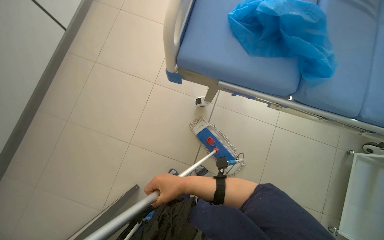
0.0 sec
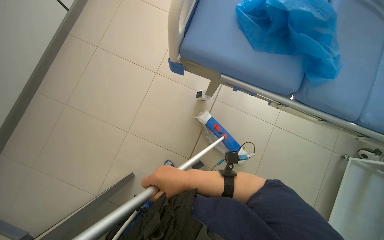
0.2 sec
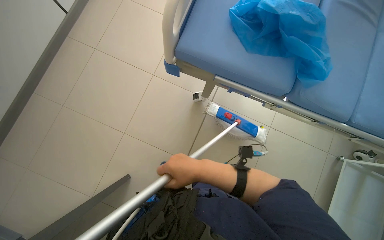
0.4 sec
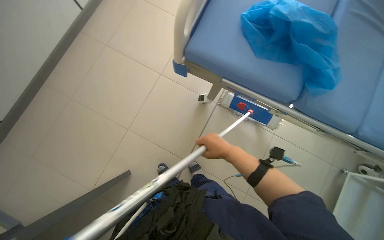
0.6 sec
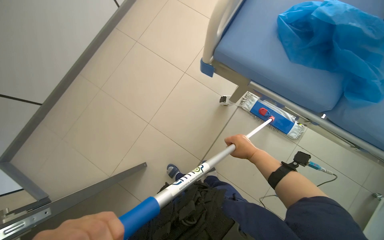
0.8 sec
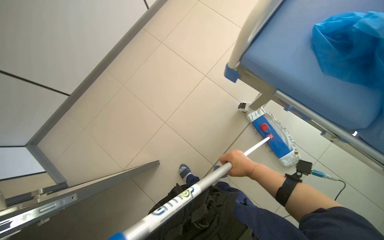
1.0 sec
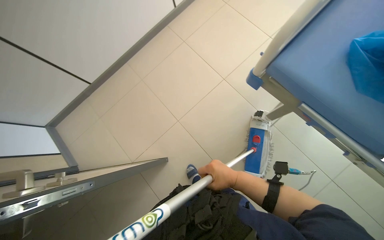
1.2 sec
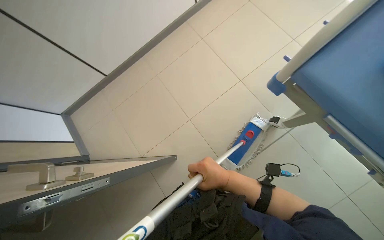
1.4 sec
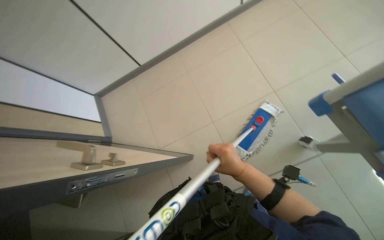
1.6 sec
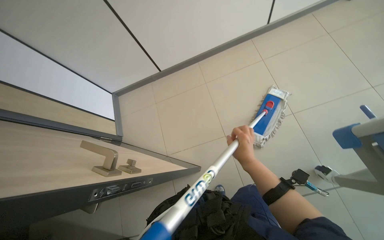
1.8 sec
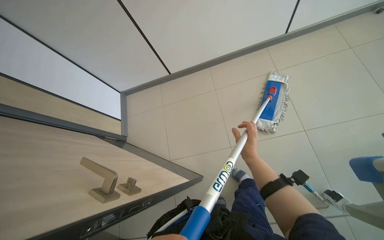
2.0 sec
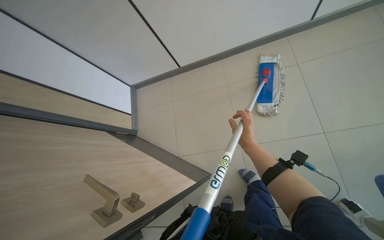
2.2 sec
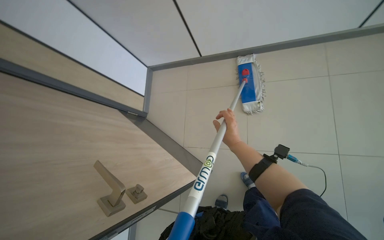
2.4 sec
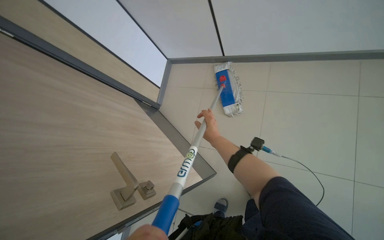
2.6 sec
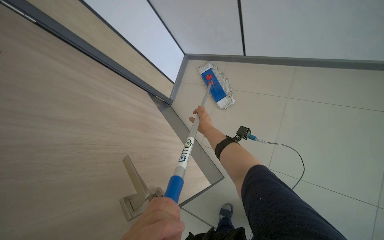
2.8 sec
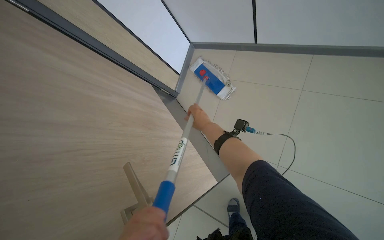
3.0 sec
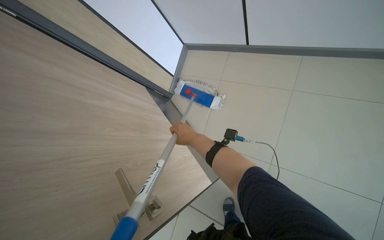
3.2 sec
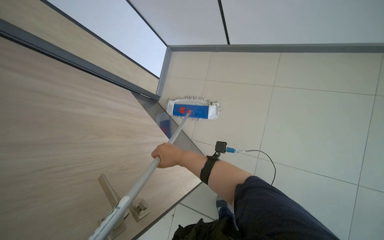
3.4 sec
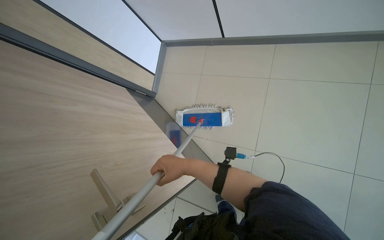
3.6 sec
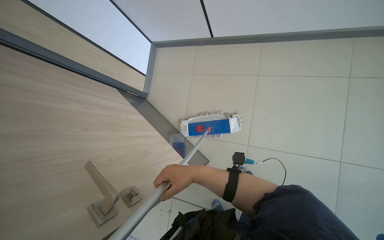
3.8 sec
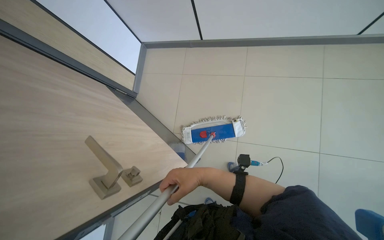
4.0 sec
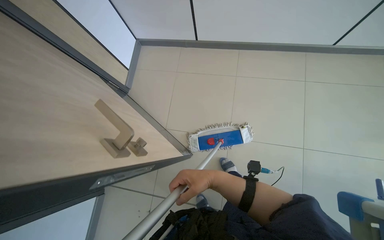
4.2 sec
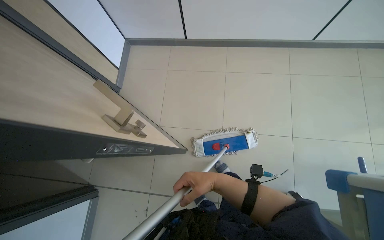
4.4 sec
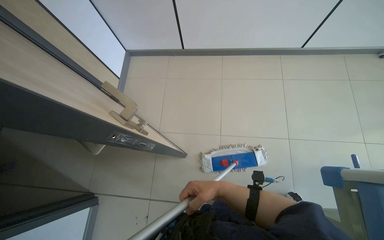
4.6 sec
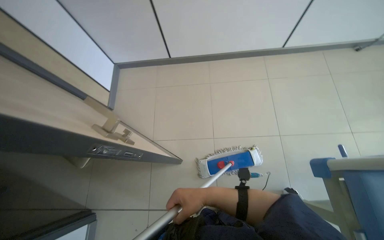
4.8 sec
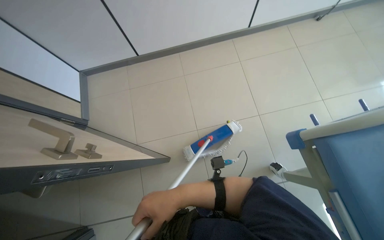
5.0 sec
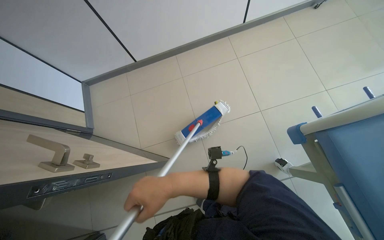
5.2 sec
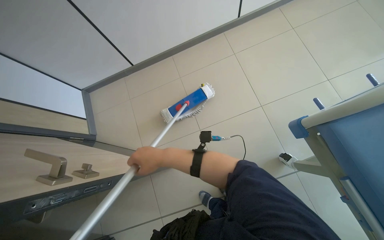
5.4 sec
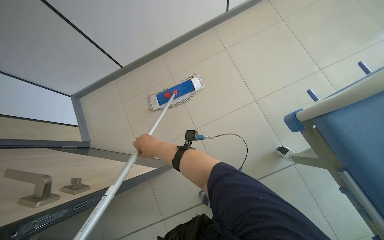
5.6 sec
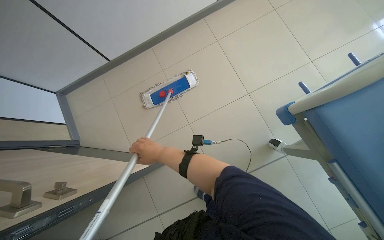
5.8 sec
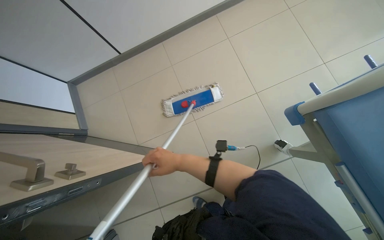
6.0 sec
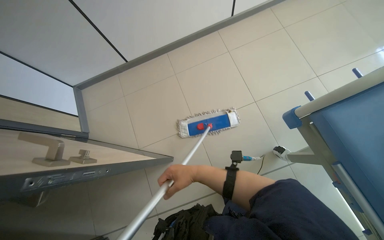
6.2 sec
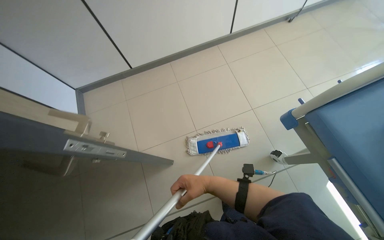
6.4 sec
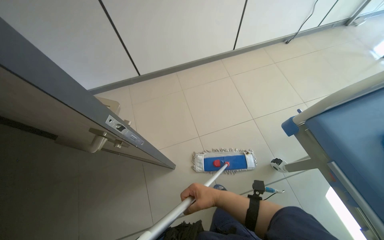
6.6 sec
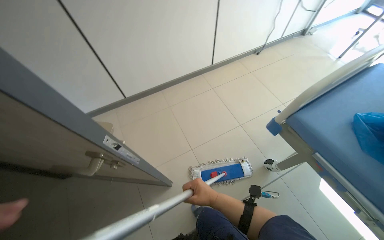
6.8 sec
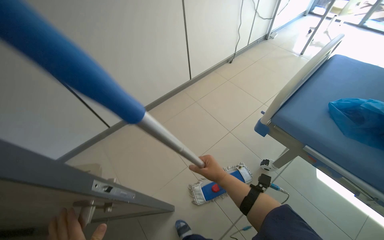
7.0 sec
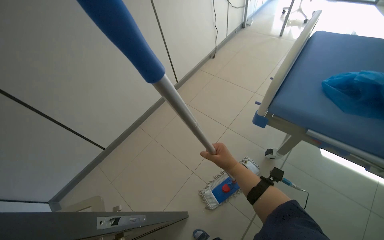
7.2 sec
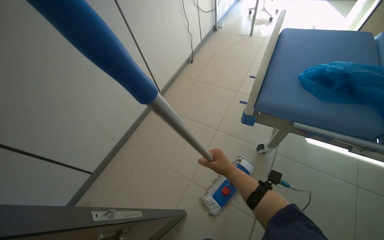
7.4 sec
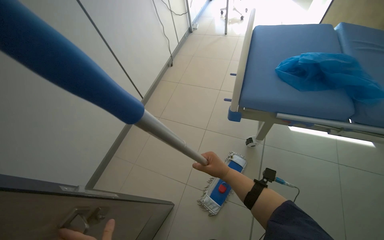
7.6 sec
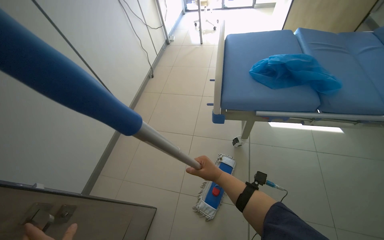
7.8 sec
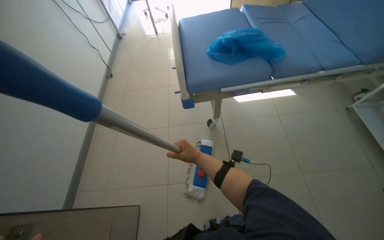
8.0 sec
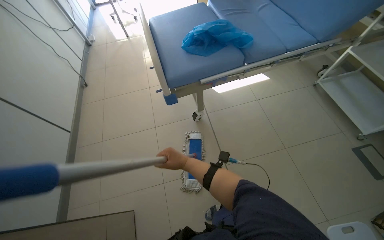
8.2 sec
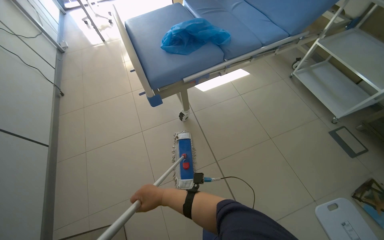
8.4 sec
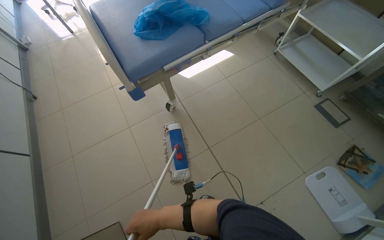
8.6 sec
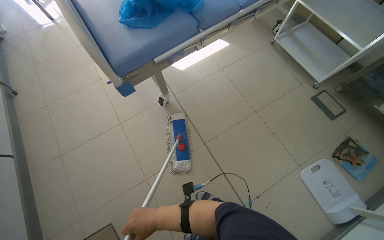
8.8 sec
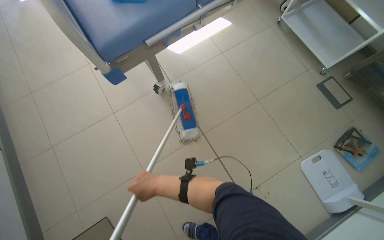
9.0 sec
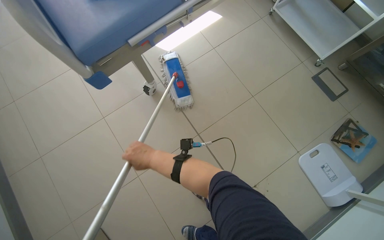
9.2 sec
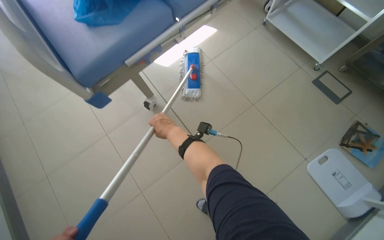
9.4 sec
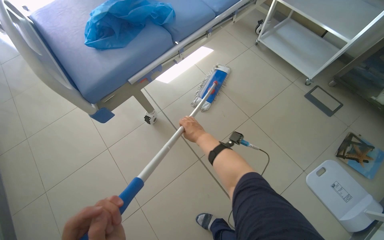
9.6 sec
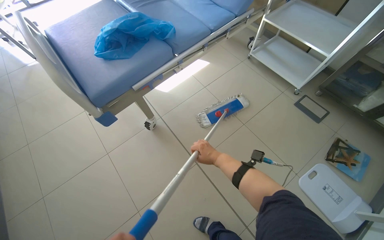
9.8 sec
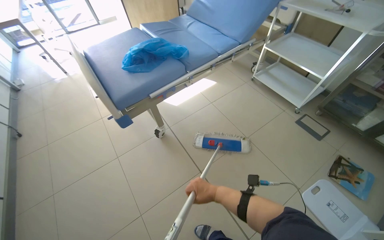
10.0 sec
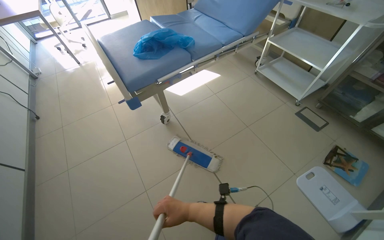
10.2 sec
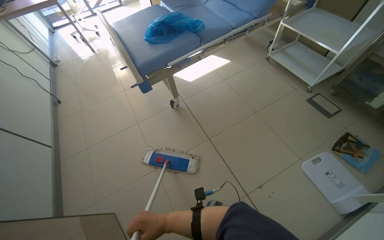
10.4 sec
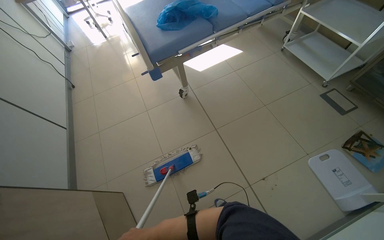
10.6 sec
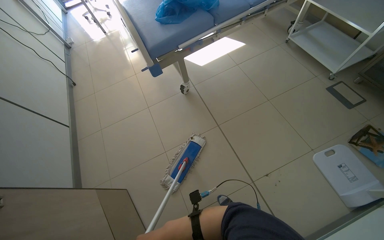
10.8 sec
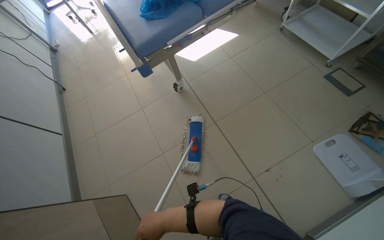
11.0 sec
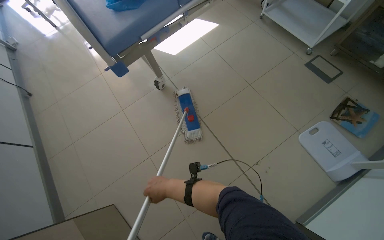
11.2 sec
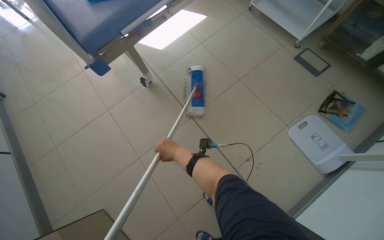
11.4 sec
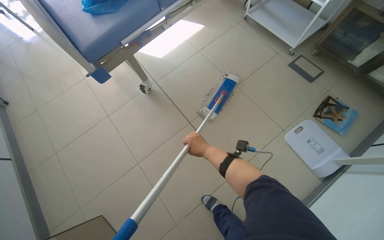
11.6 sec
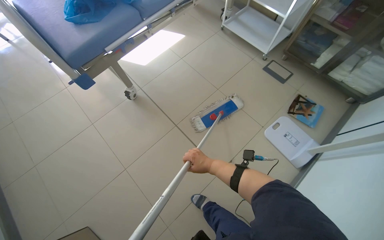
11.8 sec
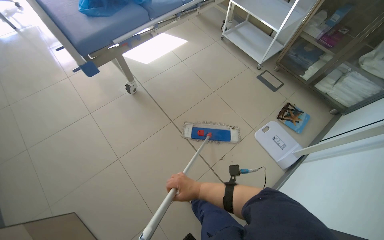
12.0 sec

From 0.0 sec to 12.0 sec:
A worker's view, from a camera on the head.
Job: mopping floor.
The whole recording: Mopping the floor. The worker mops the floor of the room with a flat mop.
From 0.0 sec to 1.6 sec: The wearer's head swings about 50 degrees to the left.
From 1.6 sec to 3.0 sec: The wearer looks approximately 45 degrees further to the left. The wearer looks about 15 degrees further downward.
From 6.0 sec to 7.6 sec: The head rotates some 50 degrees to the right. The wearer looks some 30 degrees further upward.
From 7.6 sec to 9.0 sec: The wearer looks some 55 degrees further to the right.
From 9.0 sec to 10.4 sec: The head travels about 40 cm. The view tilts about 15 degrees upward.
From 10.4 sec to 12.0 sec: The right hand swings up and down the picture, roughly 30 cm each way, with 2 reversals.

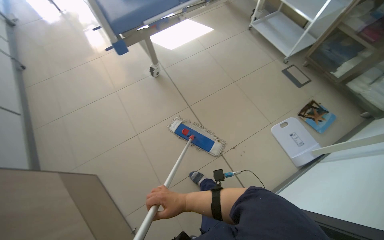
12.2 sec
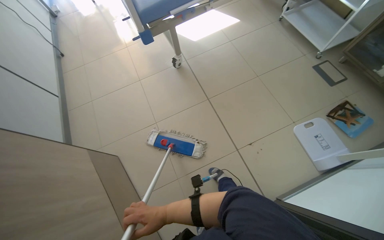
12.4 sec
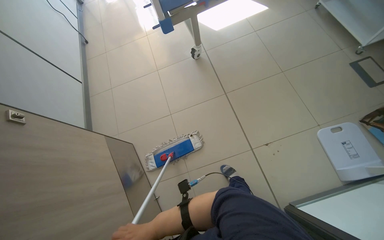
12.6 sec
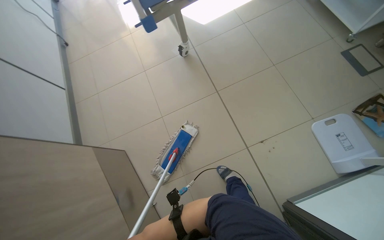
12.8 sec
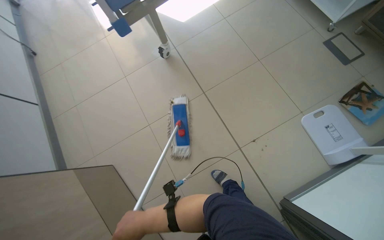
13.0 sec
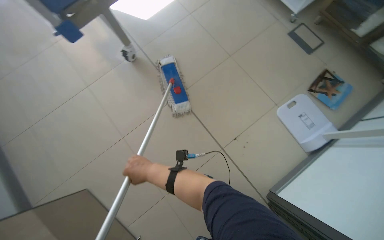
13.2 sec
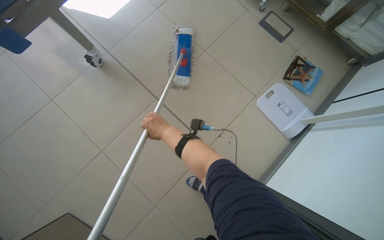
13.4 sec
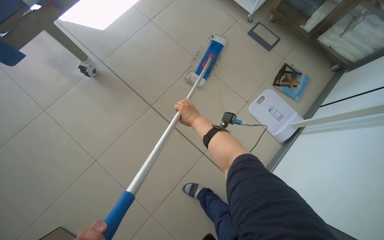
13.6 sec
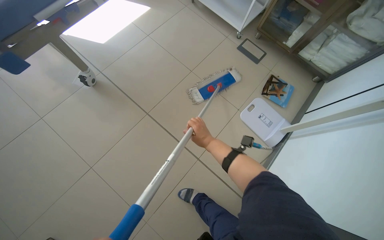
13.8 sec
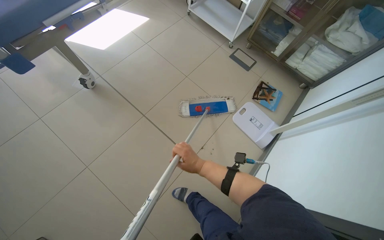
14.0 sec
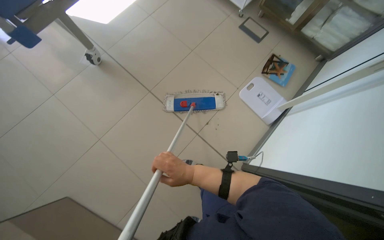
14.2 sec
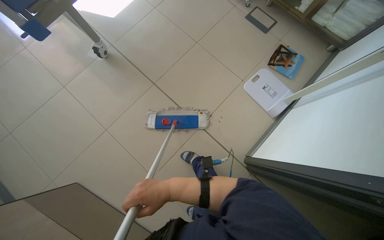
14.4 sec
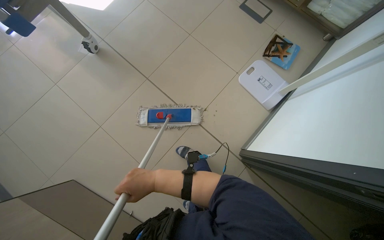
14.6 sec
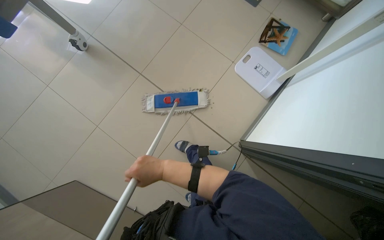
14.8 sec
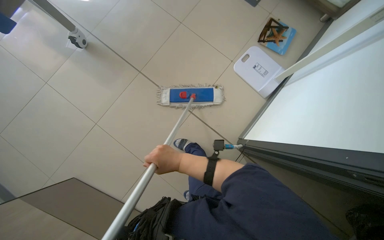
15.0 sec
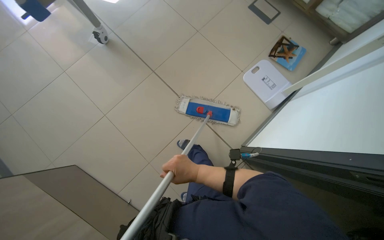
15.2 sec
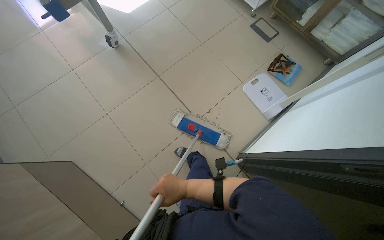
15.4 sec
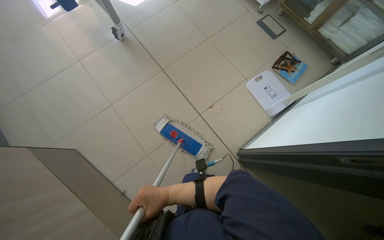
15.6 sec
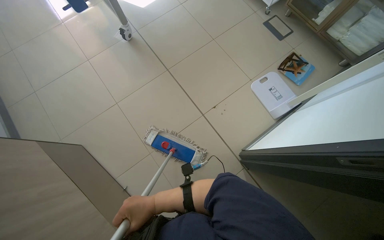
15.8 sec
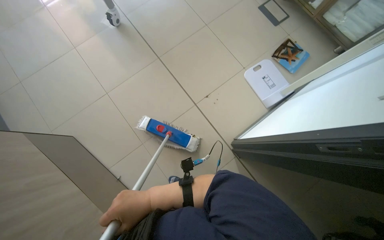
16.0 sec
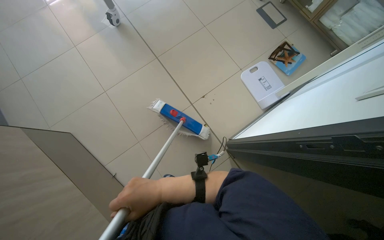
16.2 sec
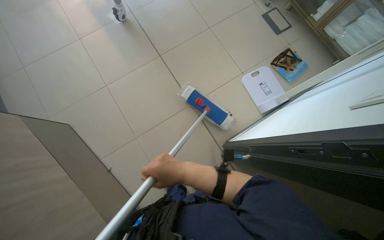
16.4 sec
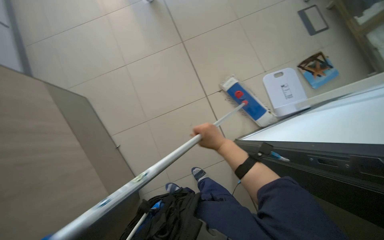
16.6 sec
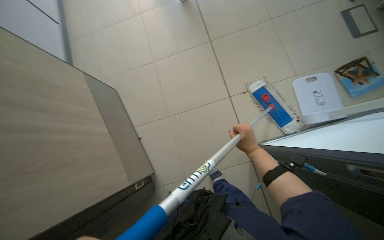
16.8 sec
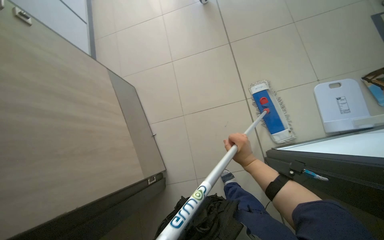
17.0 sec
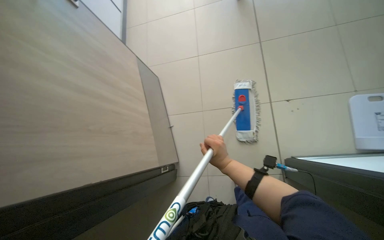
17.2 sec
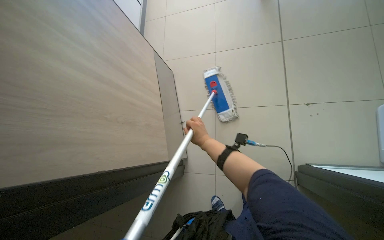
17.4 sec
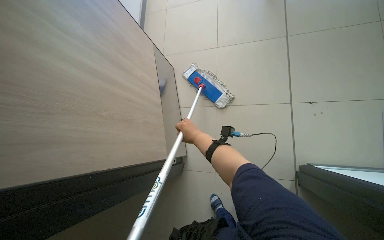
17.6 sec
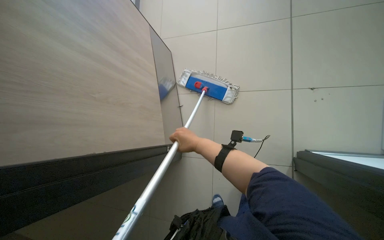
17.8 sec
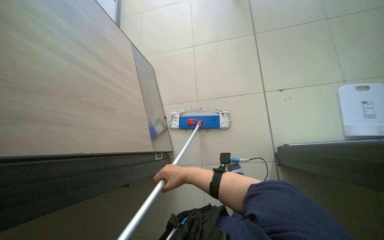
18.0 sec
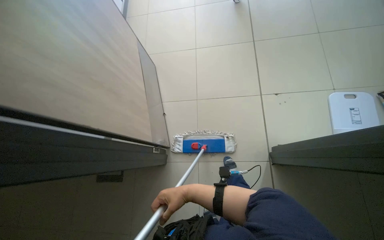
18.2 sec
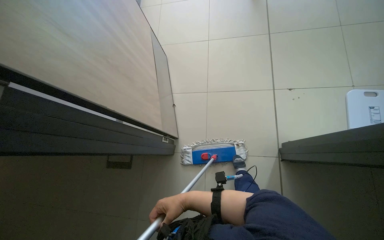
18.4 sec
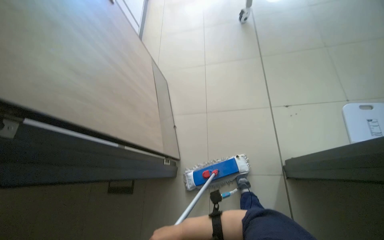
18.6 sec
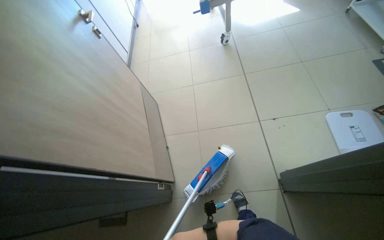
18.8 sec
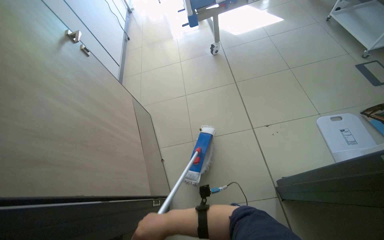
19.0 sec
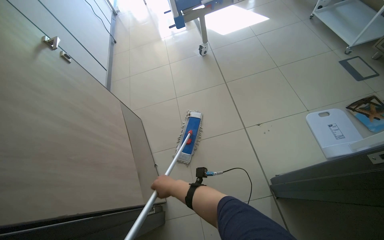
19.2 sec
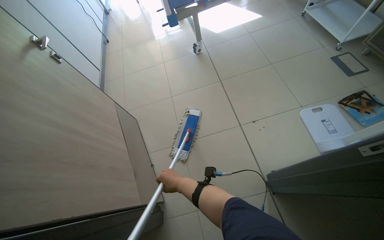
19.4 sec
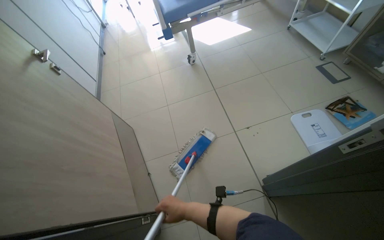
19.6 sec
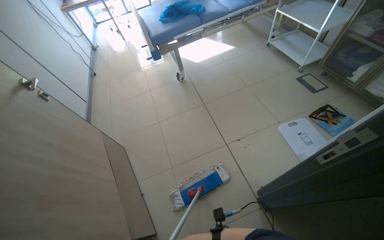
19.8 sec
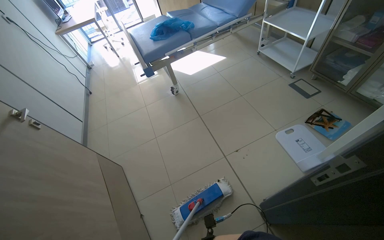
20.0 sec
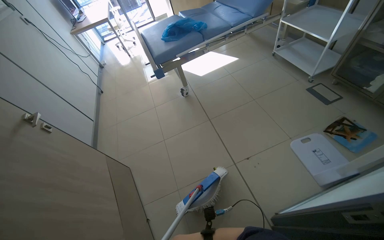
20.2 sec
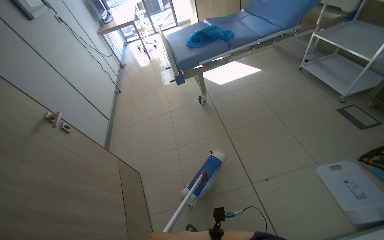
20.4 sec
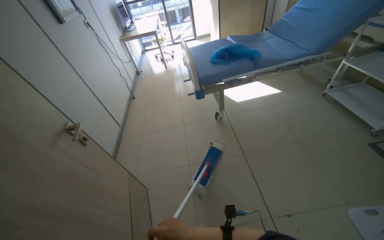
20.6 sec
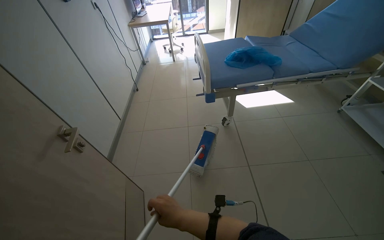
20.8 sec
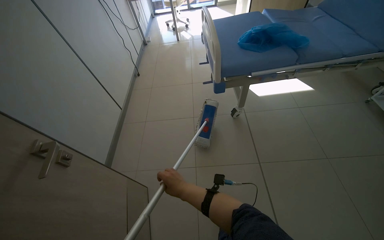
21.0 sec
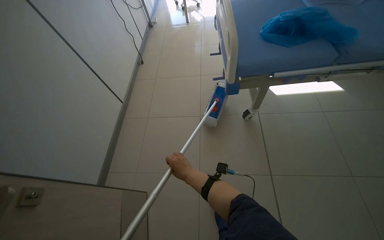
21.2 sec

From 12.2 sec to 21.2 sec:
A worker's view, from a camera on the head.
Job: mopping floor.
The whole recording: Mopping the floor. The worker mops the floor of the room with a flat mop.
From 12.2 sec to 13.8 sec: The right hand goes up and down the picture, approximately 35 cm each way, reversing 2 times.
From 13.8 sec to 15.2 sec: The right hand is displaced down the picture and nearer to the camera by about 40 cm, and travels to the left and back again, approximately 10 cm each way.
From 15.2 sec to 16.6 sec: The right hand heads to the right, covering some 20 cm.
From 16.6 sec to 18.2 sec: The head rotates some 30 degrees to the left.
From 19.8 sec to 21.2 sec: The camera travels approximately 90 cm. The wearer looks roughly 25 degrees further to the left.
